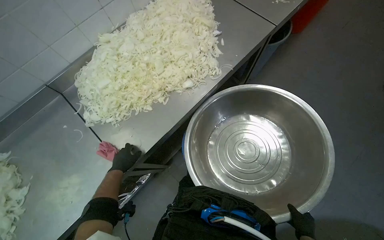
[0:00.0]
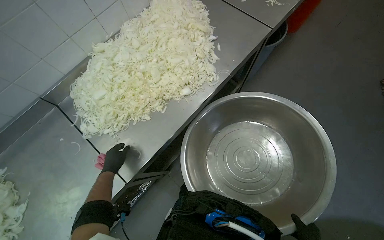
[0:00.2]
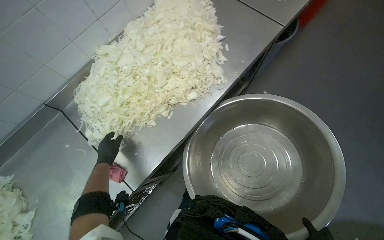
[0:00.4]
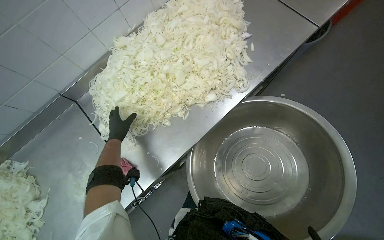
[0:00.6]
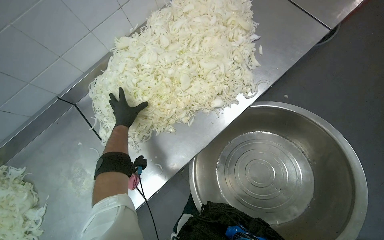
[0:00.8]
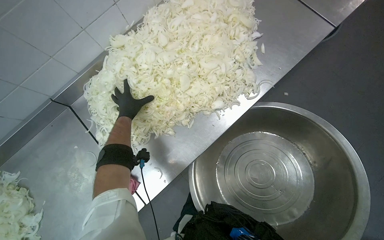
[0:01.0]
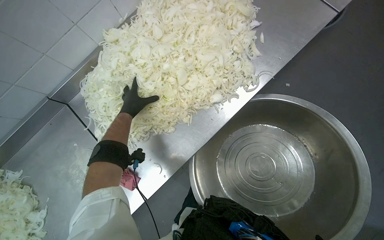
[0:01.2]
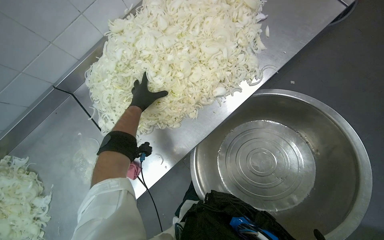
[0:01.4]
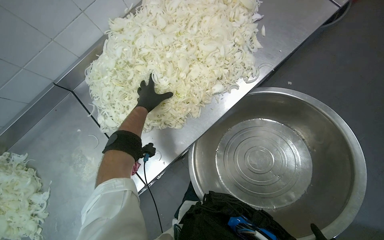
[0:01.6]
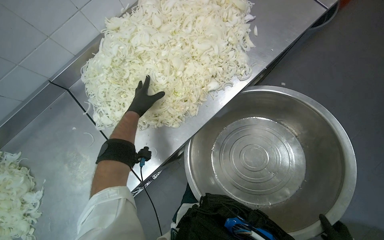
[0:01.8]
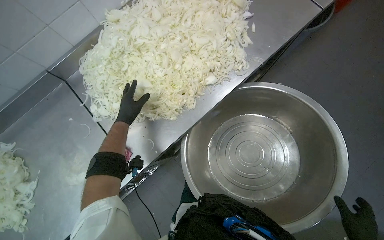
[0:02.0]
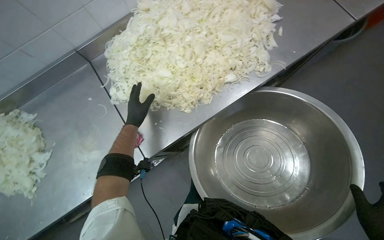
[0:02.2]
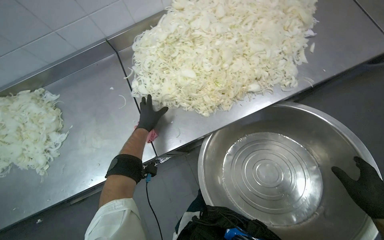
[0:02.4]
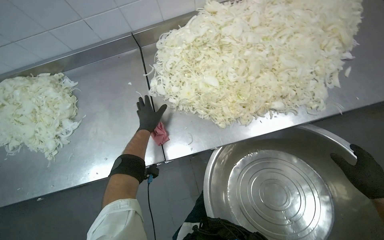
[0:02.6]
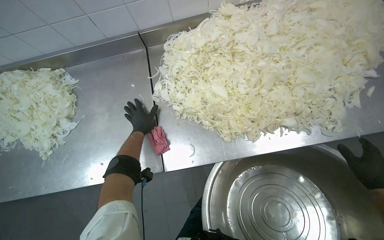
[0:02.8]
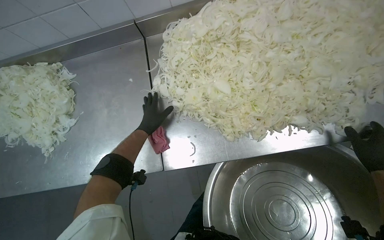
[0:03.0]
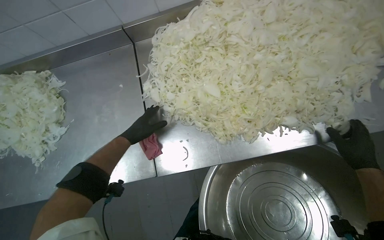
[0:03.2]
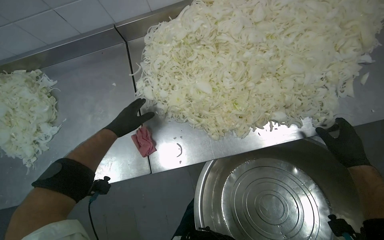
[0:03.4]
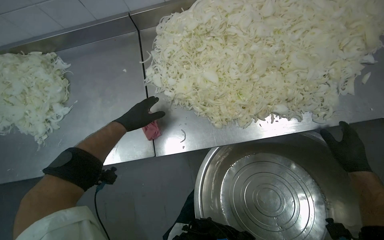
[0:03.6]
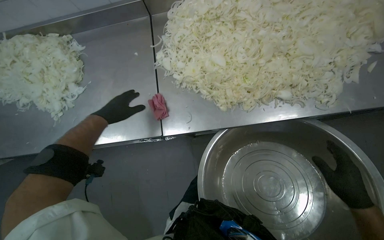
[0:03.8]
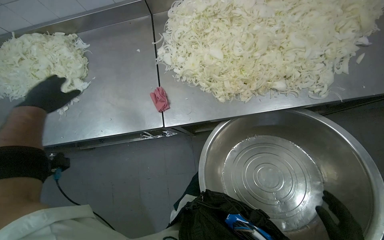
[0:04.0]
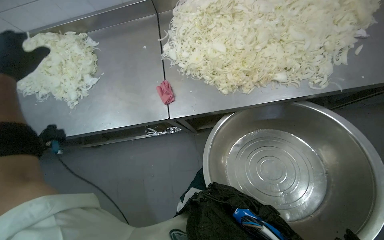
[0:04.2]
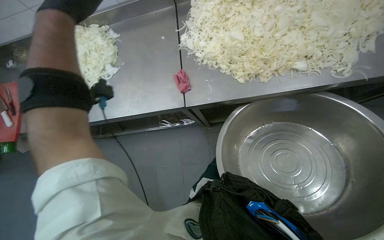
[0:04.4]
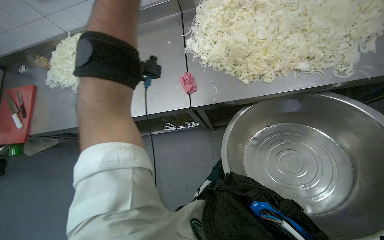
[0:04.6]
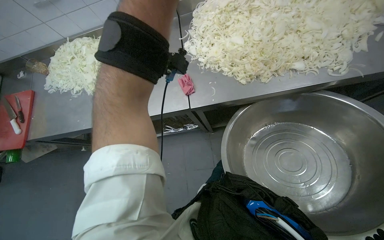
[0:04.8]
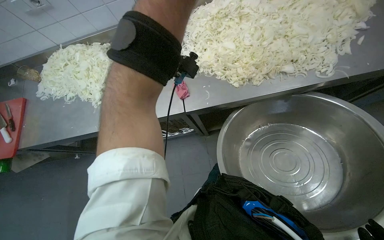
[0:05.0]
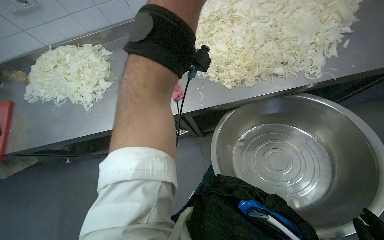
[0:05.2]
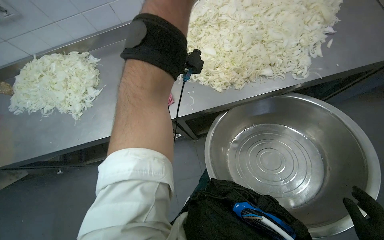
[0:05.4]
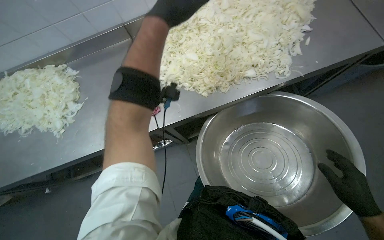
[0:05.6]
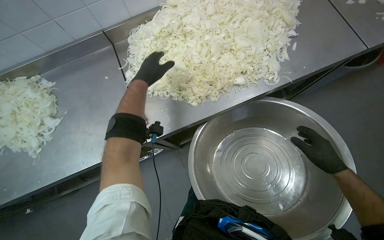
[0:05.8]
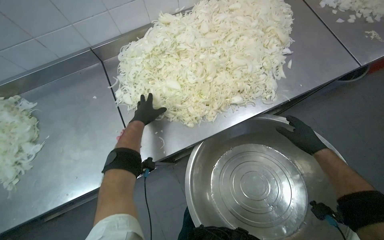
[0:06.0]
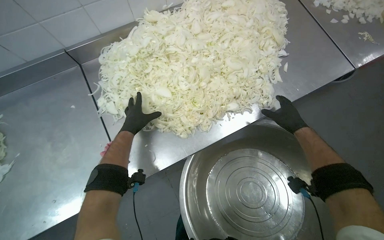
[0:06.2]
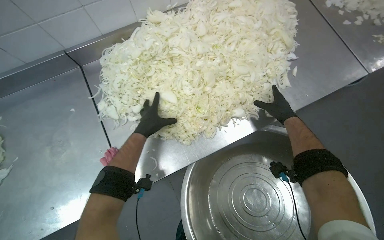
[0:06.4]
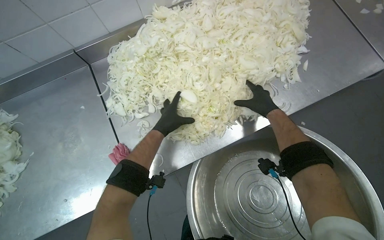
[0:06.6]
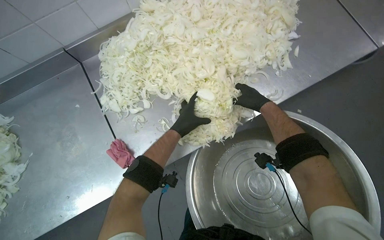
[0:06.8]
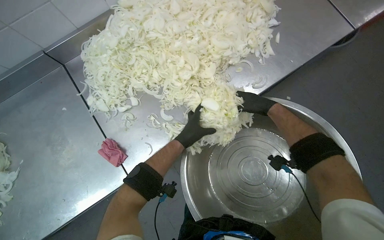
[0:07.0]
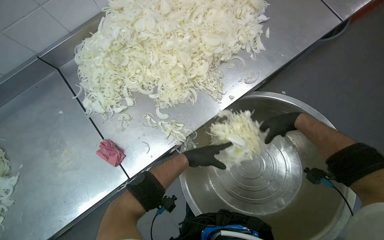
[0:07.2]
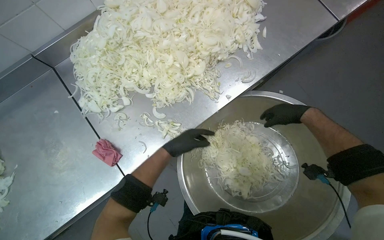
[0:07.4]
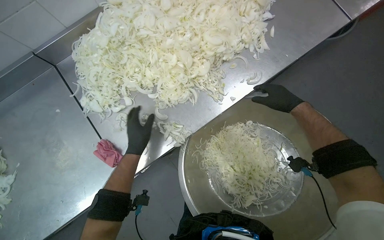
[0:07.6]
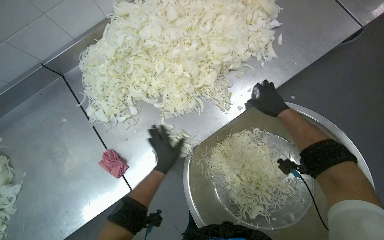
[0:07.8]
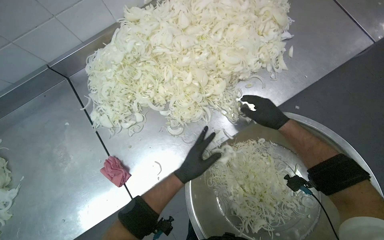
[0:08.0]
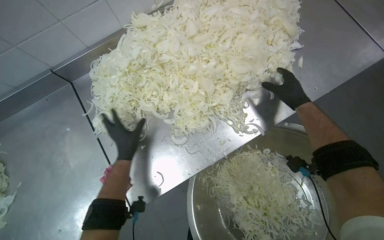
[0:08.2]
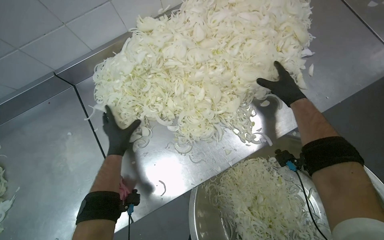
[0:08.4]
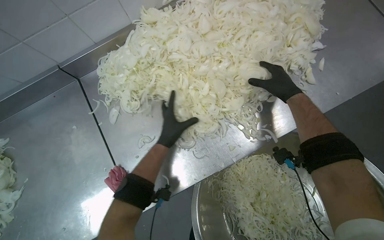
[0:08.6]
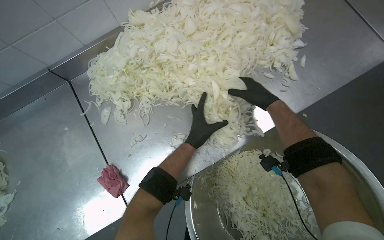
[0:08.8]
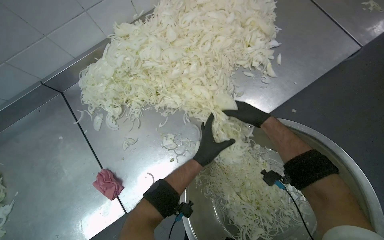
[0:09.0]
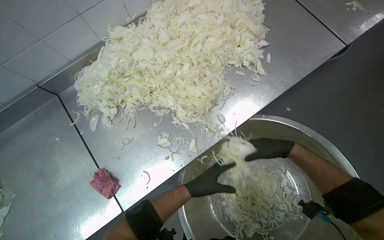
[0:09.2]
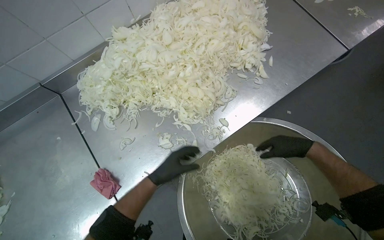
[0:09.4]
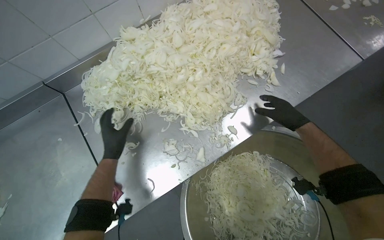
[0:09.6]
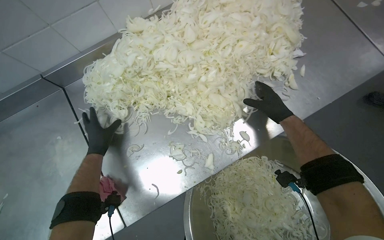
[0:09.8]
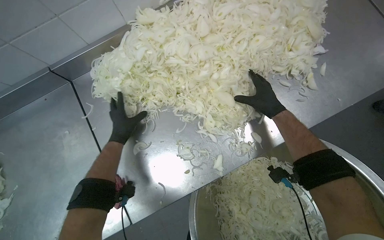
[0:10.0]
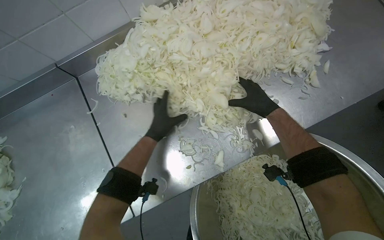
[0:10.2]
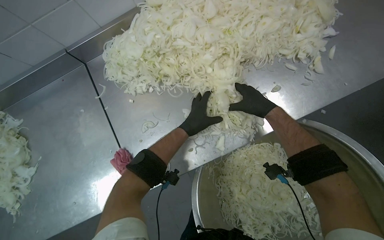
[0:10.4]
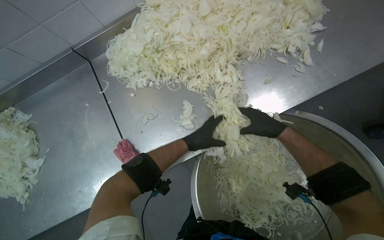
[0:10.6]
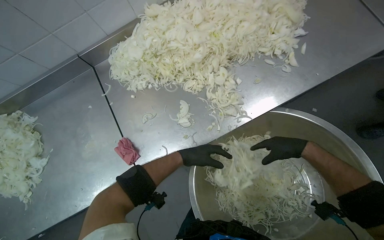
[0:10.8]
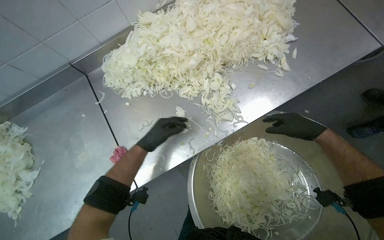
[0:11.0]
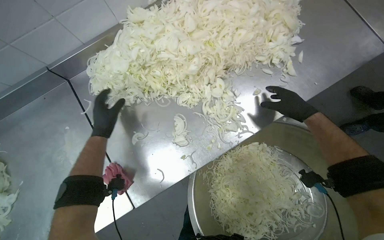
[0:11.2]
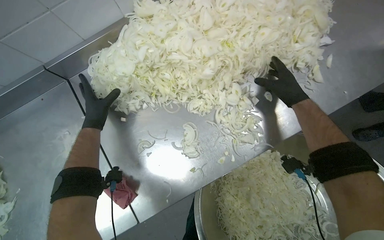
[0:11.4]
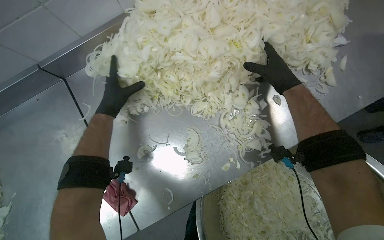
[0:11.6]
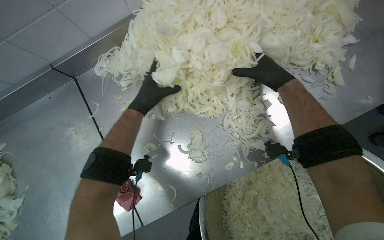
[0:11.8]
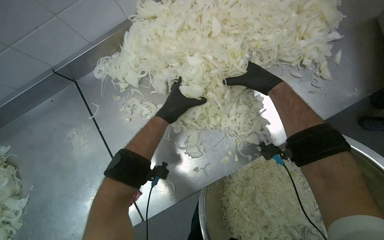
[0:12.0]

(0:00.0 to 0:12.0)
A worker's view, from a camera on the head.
Job: preparing food.
The whole recording: Transferring sliced onions into bowl. The worker gathers sliced onions from the counter and places them into a large metal bowl.
0:00.0 - 0:01.6: The left hand heads up the picture, covering roughly 30 cm.
0:01.6 - 0:03.0: The scene turns approximately 30 degrees clockwise in the picture. The left hand goes some 20 cm down the picture.
0:04.4 - 0:06.0: The wearer's head swings some 20 degrees to the right.
0:06.0 - 0:07.6: The left hand moves some 25 cm to the right and comes back.
0:07.6 - 0:09.0: The left hand moves left and right over roughly 30 cm, changing direction 2 times. The right hand shifts about 15 cm farther from the camera and to the left.
0:09.0 - 0:10.4: The right hand goes down the picture and returns, roughly 10 cm each way. Meanwhile the left hand travels to the left and back again, roughly 40 cm each way.
0:10.4 - 0:12.0: The right hand moves about 15 cm down the picture and comes back, while the left hand goes to the left and returns, about 30 cm each way.

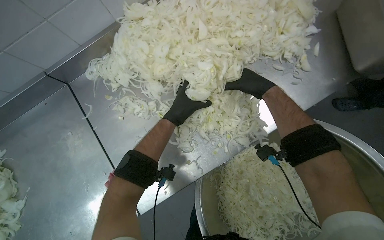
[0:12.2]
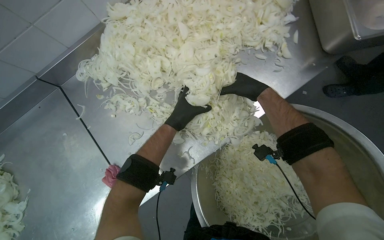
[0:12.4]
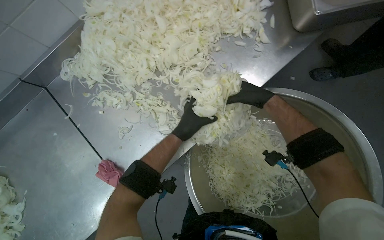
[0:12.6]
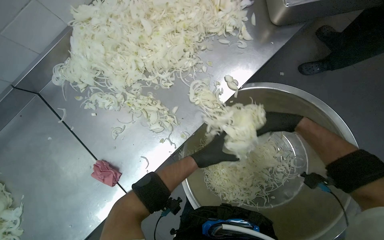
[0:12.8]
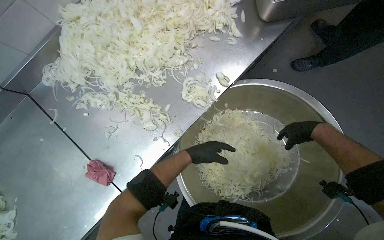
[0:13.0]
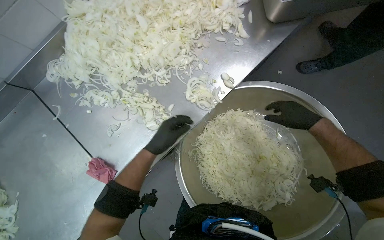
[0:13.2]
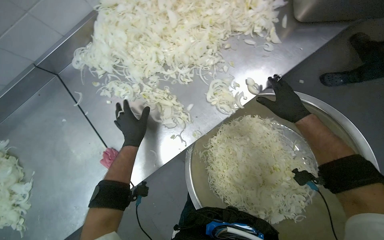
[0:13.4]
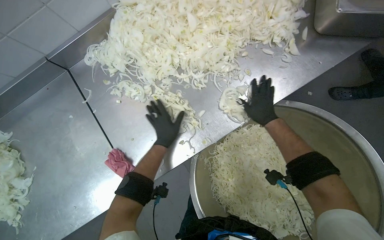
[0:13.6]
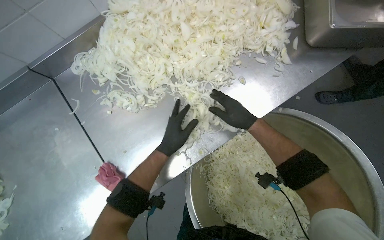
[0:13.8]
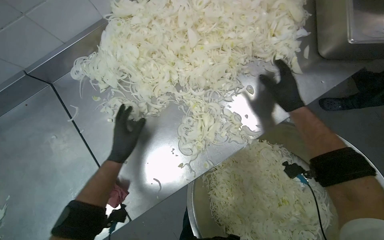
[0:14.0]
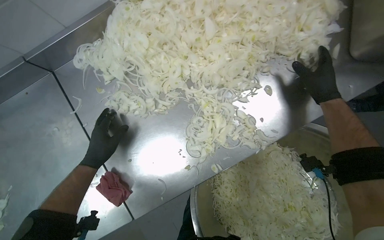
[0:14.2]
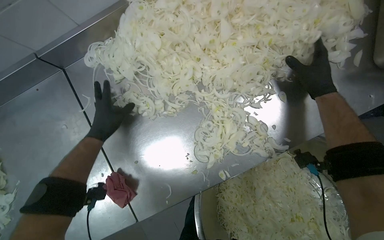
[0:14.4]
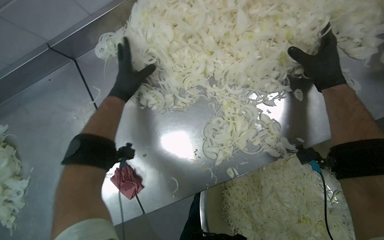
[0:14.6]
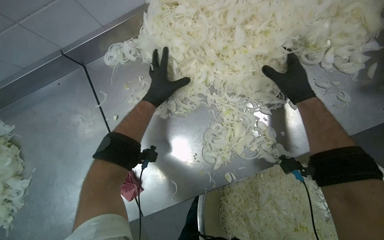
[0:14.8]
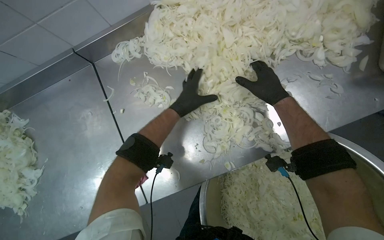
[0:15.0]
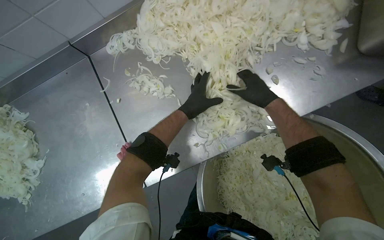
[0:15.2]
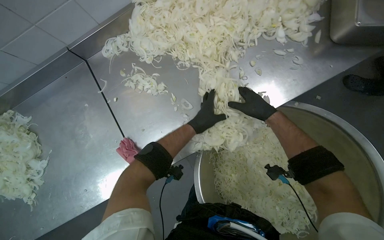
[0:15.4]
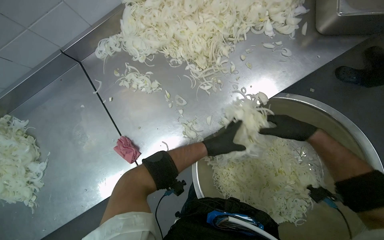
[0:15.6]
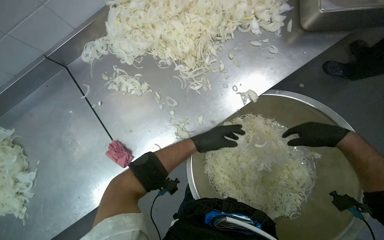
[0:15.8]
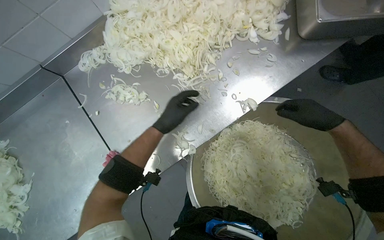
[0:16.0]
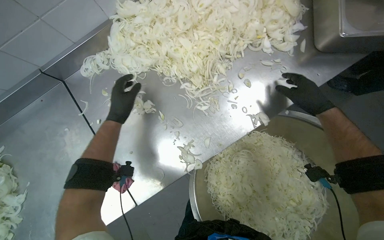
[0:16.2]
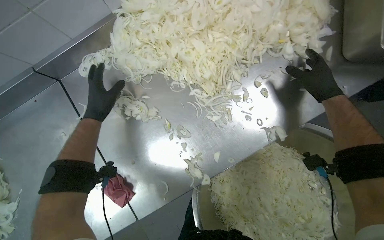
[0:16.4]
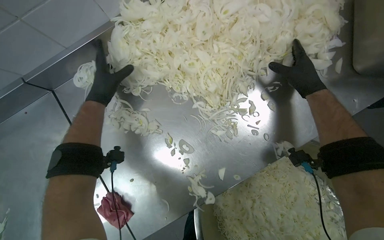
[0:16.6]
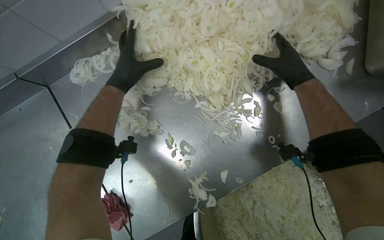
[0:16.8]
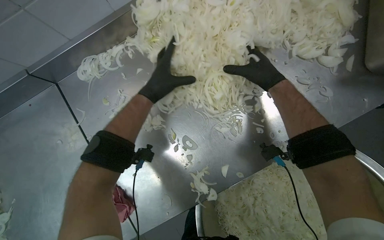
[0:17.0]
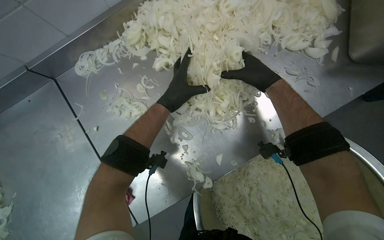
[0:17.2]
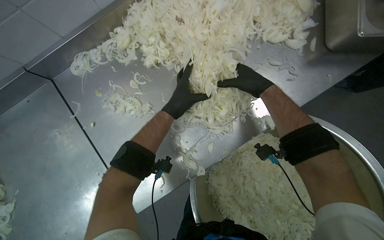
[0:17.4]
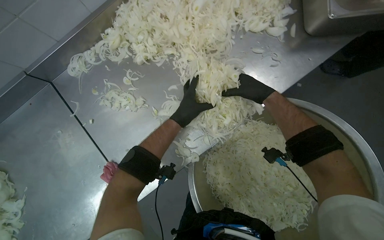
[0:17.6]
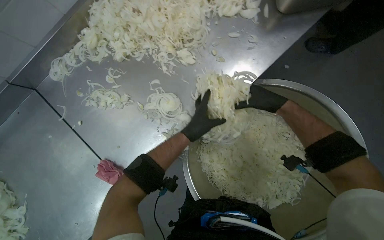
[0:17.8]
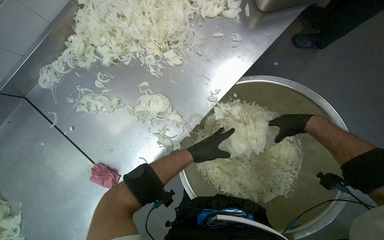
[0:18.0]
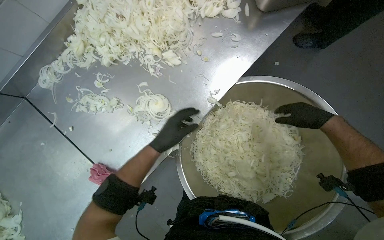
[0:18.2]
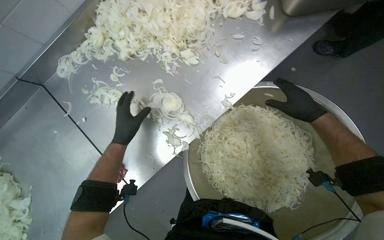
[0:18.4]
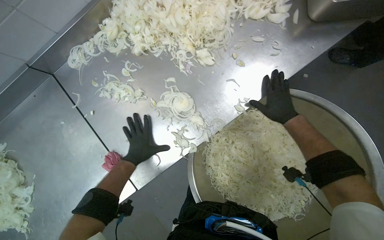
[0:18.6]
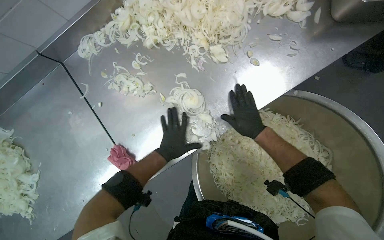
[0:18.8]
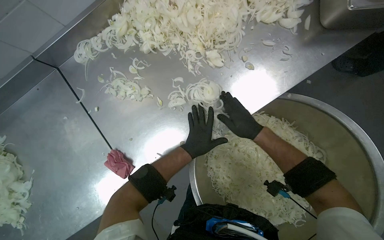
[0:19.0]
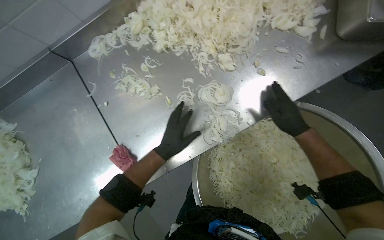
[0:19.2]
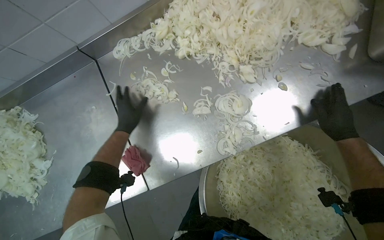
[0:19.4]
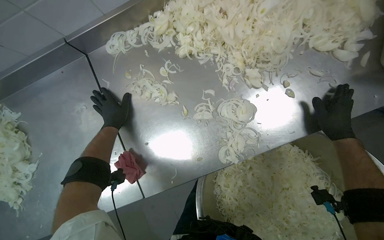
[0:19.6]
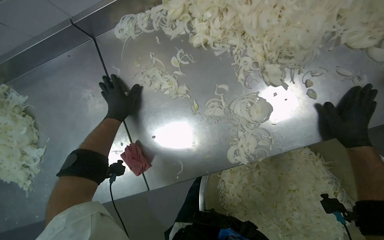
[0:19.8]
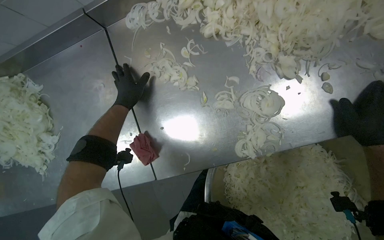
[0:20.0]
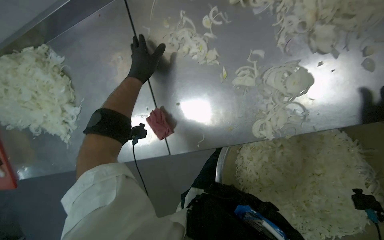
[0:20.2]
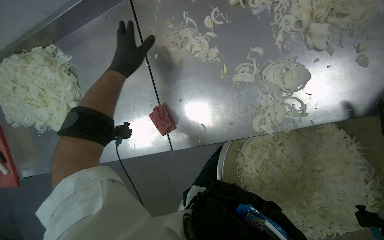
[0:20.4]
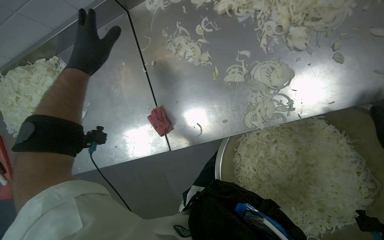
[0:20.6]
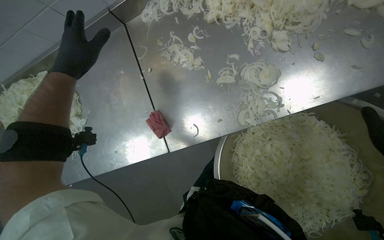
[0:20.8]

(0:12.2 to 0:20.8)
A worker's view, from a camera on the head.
Job: preparing food.
The whole recording: Transferring sliced onions into bowl. The worker gathers sliced onions from the counter and places them into a large metal bowl.
0:12.2 - 0:13.6: The hands both shift down the picture by roughly 15 cm. The left hand travels to the left and back again, some 5 cm each way. Meanwhile the right hand reaches about 35 cm to the right, then returns.
0:13.6 - 0:15.0: The left hand shifts roughly 15 cm up the picture, and goes to the left and returns, roughly 20 cm each way, while the right hand goes left and right, some 20 cm each way, reversing 2 times.
0:15.0 - 0:16.6: The left hand is displaced to the left by approximately 15 cm; the right hand moves to the right, roughly 15 cm.
0:16.6 - 0:18.0: The right hand shifts approximately 35 cm down the picture, and goes to the left and returns, roughly 5 cm each way, while the left hand shifts approximately 50 cm to the right and down the picture.
0:18.0 - 0:19.4: The left hand moves left and right over roughly 25 cm, changing direction 2 times. Meanwhile the right hand reaches approximately 30 cm to the left, then returns.
0:19.4 - 0:20.8: The left hand moves nearer to the camera and to the left, about 25 cm.
